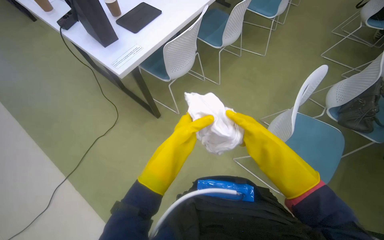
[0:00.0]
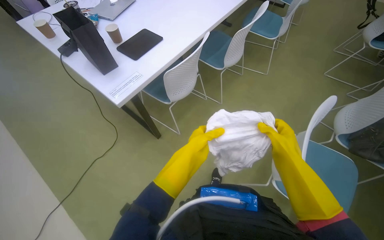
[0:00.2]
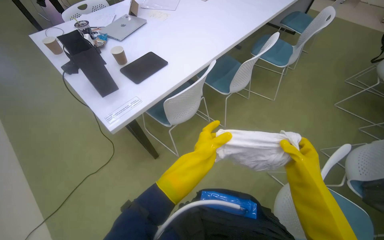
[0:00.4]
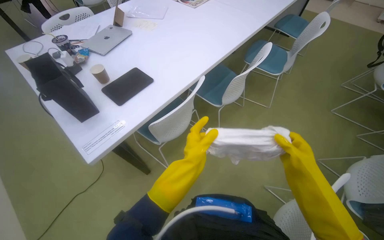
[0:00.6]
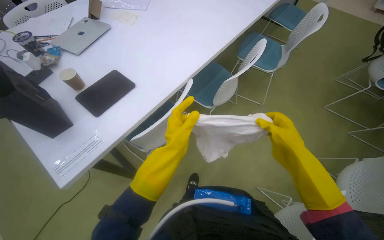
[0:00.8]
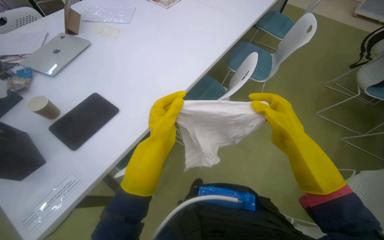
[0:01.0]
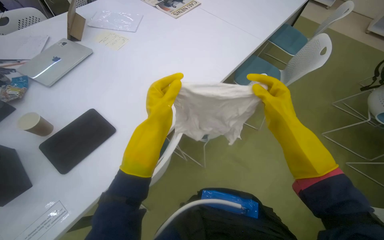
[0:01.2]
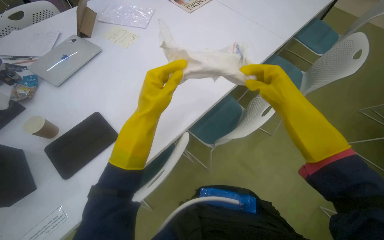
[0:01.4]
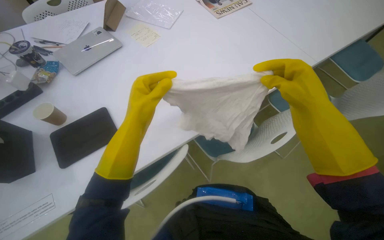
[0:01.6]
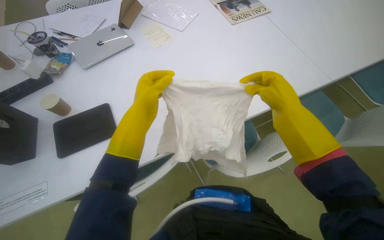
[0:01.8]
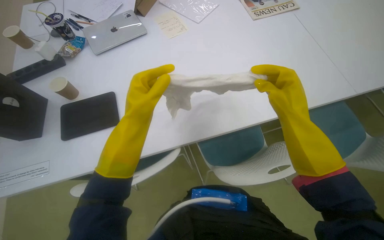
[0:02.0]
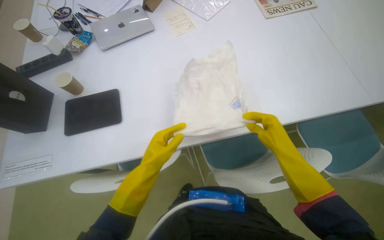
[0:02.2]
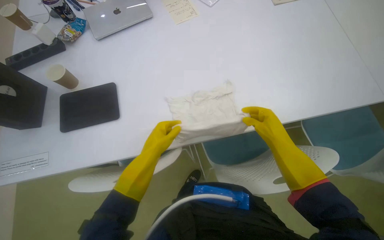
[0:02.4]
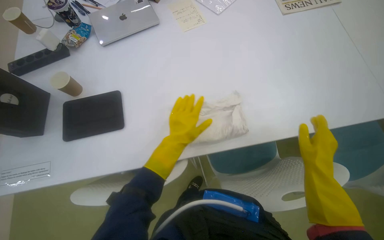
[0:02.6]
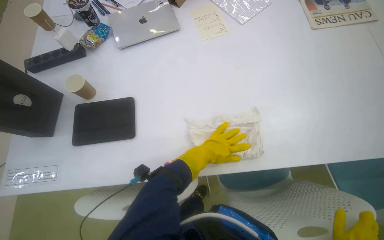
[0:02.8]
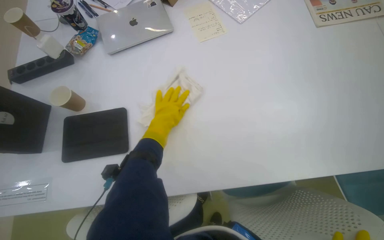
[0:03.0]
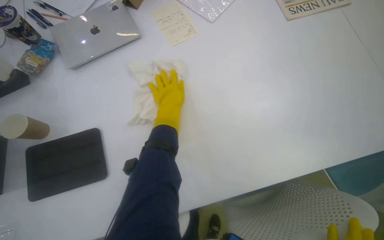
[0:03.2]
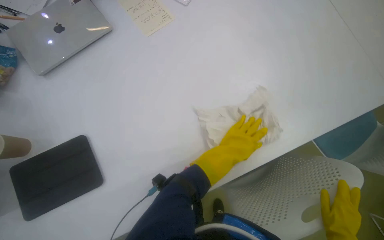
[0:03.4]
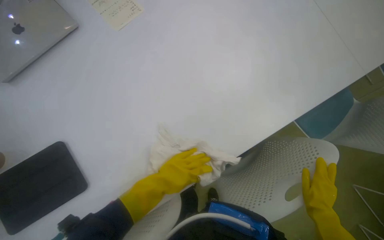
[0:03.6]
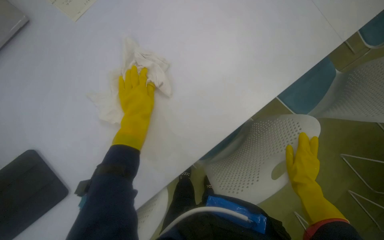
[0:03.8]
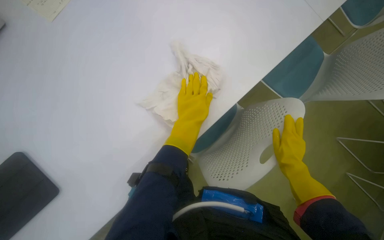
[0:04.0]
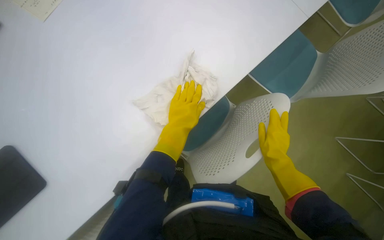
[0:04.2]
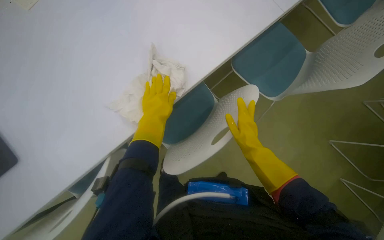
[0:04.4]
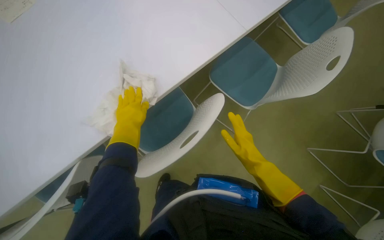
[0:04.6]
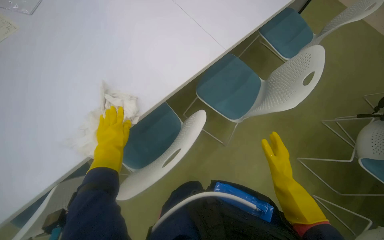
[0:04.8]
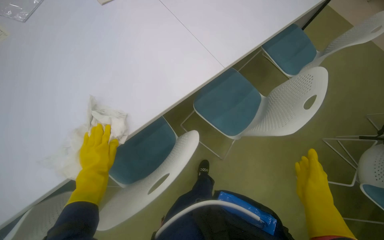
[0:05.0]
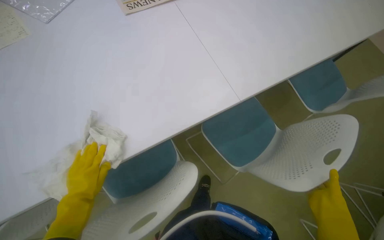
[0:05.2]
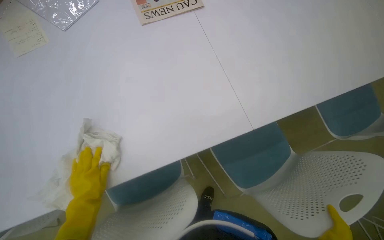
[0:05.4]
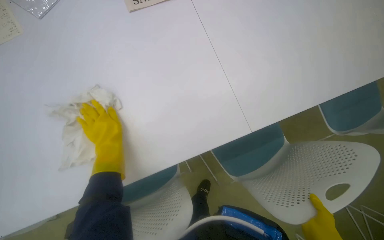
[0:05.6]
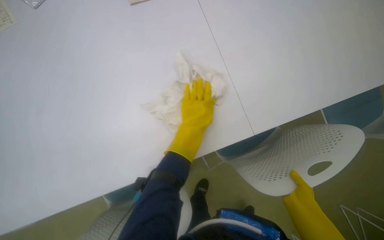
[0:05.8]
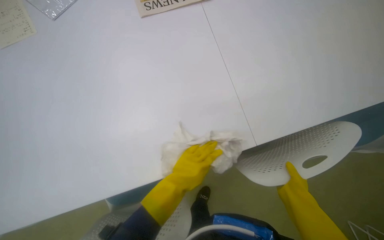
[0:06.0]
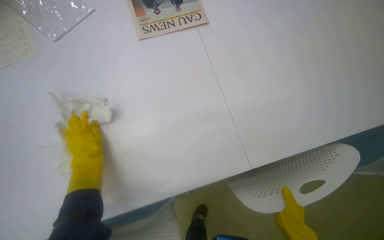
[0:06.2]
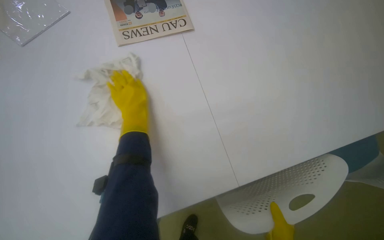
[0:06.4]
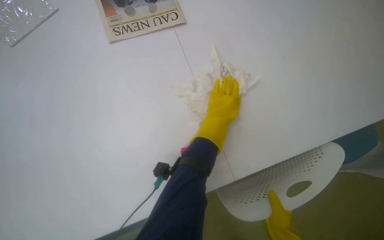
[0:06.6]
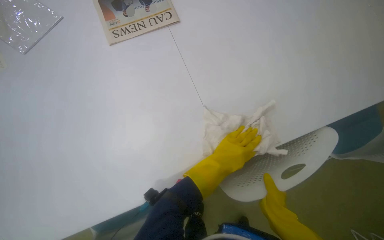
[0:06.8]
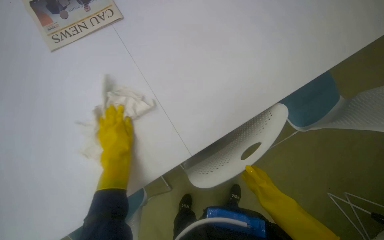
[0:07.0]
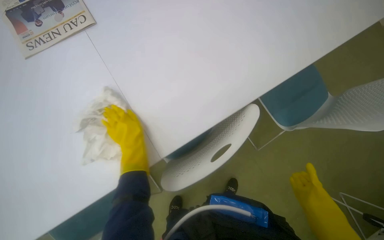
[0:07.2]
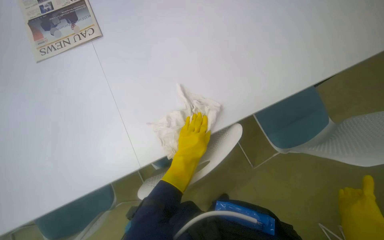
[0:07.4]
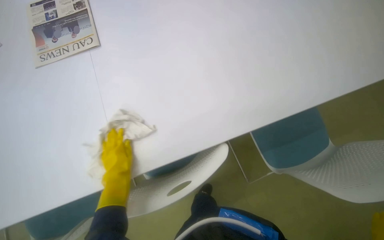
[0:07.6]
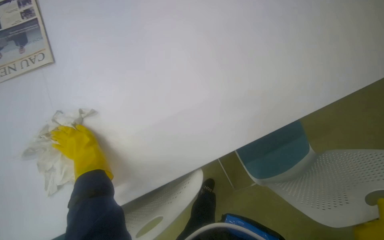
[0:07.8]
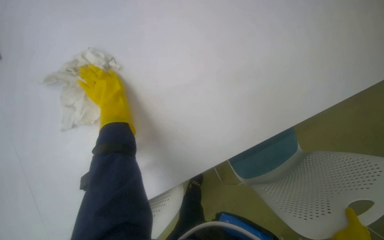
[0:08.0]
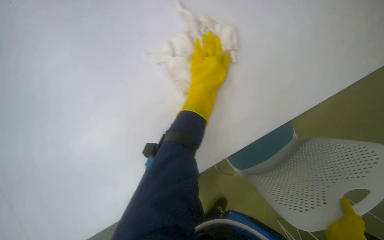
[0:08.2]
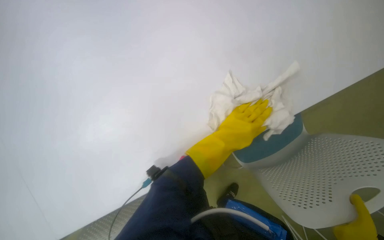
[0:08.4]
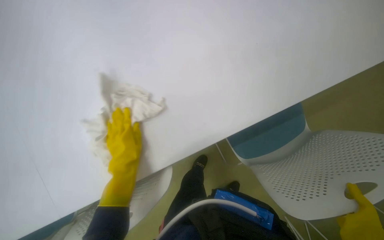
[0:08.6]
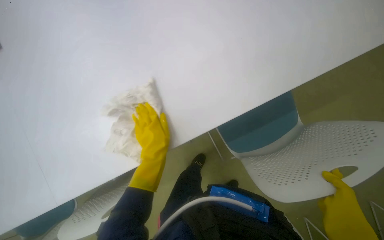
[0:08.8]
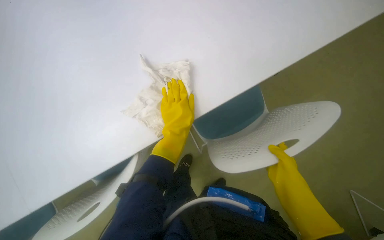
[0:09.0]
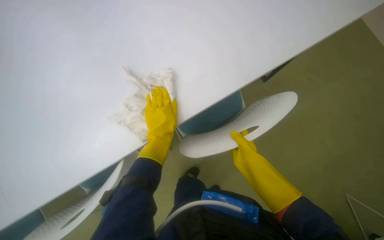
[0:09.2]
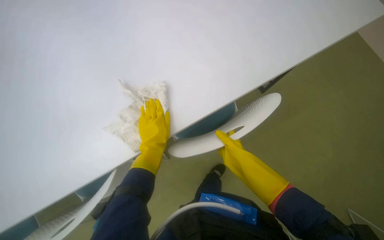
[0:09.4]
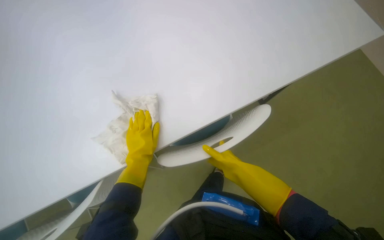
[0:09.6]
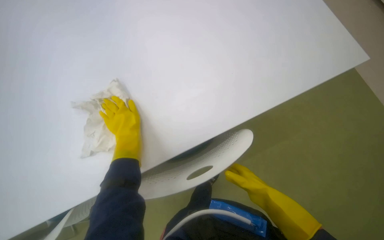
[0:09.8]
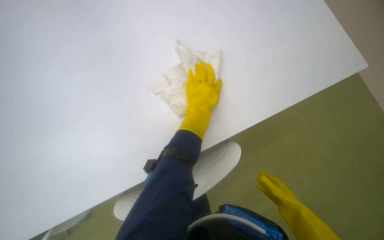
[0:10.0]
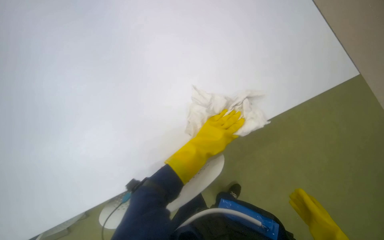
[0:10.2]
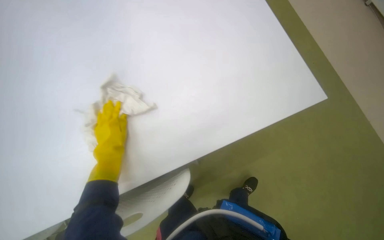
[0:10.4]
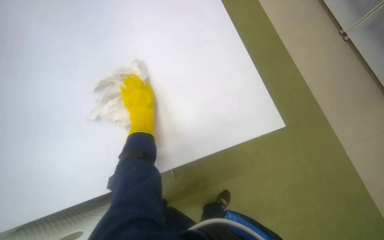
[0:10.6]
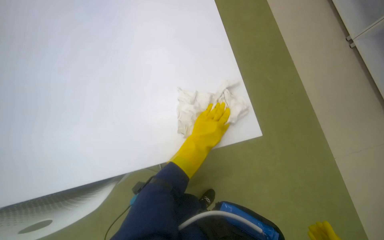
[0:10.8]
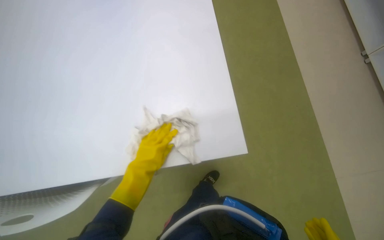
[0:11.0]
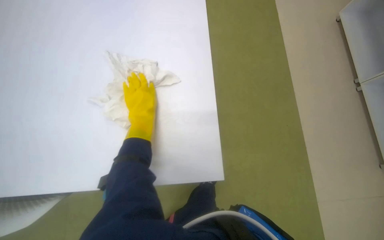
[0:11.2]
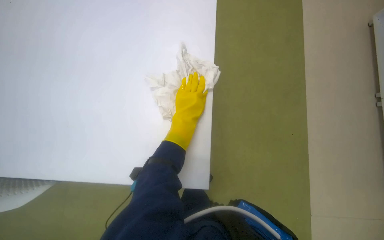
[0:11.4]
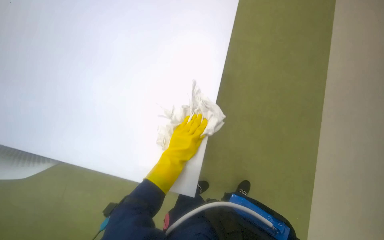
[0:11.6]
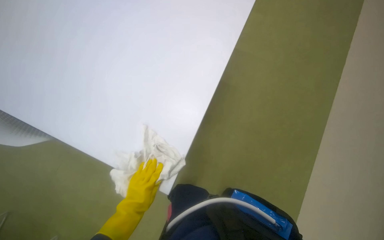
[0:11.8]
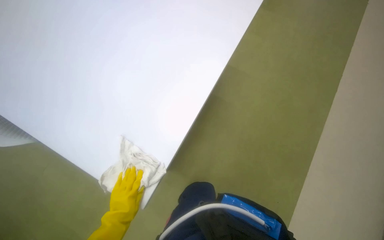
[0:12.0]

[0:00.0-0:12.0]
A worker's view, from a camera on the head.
Job: wiping surfaces.
The whole recording: Cleaning table surface. The worker wipes the white table surface with a cloth.
0:00.0 to 0:01.6: The wearer moves roughly 1 m.
0:01.6 to 0:03.0: The wearer looks roughly 25 degrees further to the left. The left hand is displaced farther from the camera by approximately 20 cm, and travels to the right and back again, about 15 cm each way.
0:03.0 to 0:04.4: The head rotates about 40 degrees to the right. The camera pitches downward, by some 20 degrees.
0:04.4 to 0:06.0: The view tips upward by roughly 15 degrees.
0:06.0 to 0:07.6: The head travels to the right, roughly 50 cm.
0:09.0 to 0:10.4: The head rotates some 30 degrees to the right. The view tilts roughly 25 degrees upward.

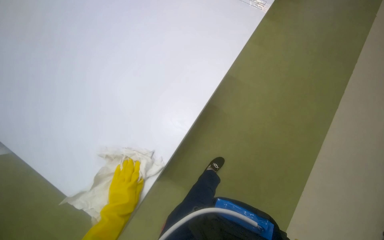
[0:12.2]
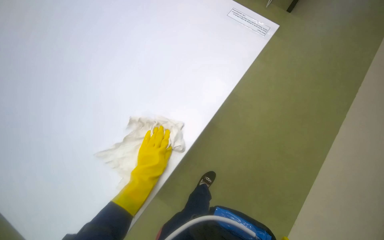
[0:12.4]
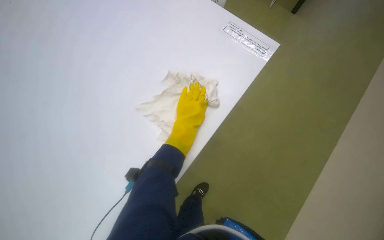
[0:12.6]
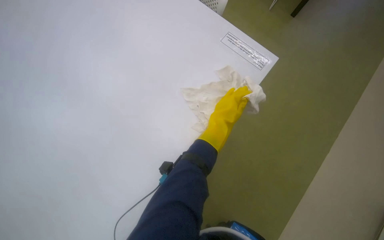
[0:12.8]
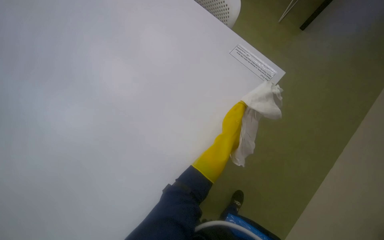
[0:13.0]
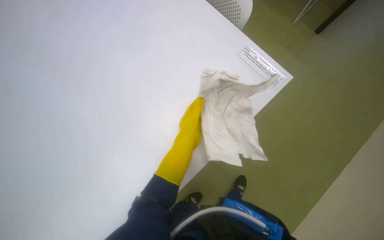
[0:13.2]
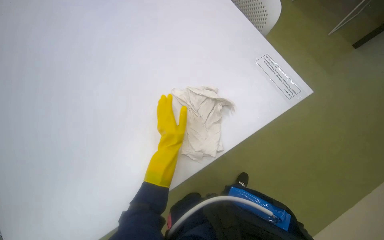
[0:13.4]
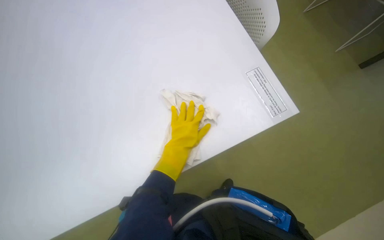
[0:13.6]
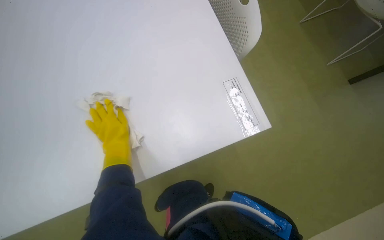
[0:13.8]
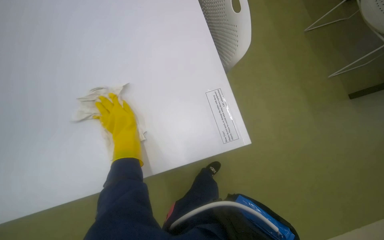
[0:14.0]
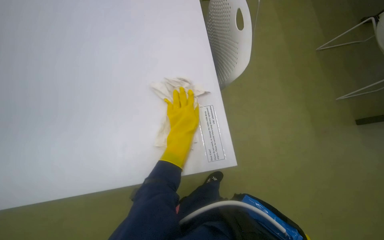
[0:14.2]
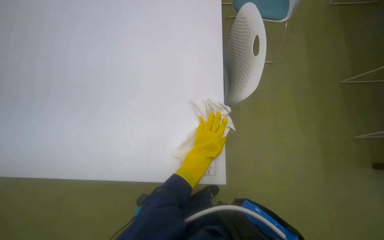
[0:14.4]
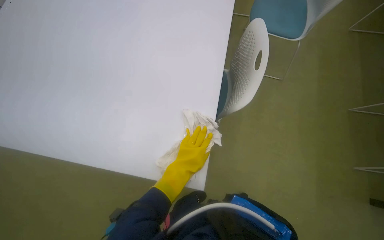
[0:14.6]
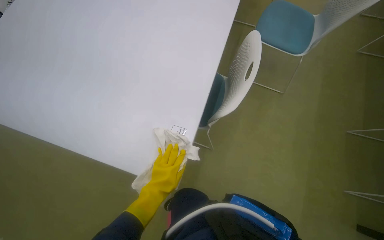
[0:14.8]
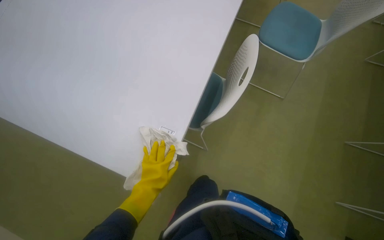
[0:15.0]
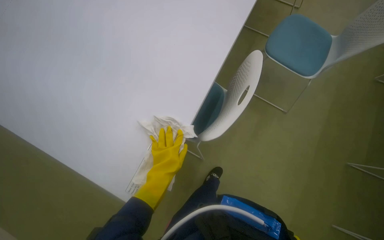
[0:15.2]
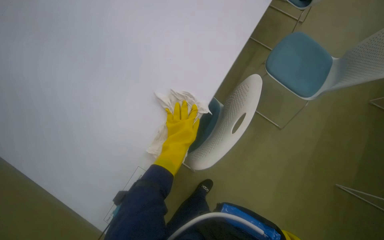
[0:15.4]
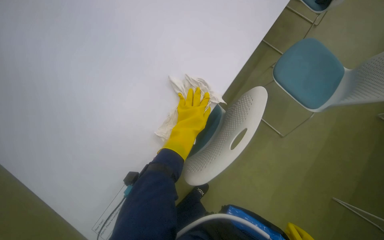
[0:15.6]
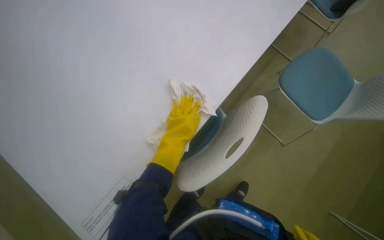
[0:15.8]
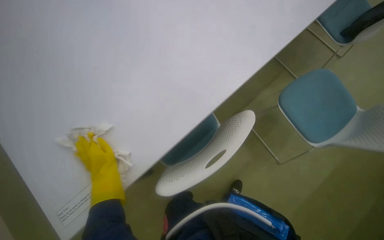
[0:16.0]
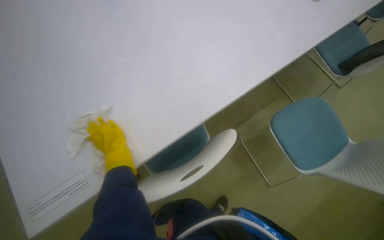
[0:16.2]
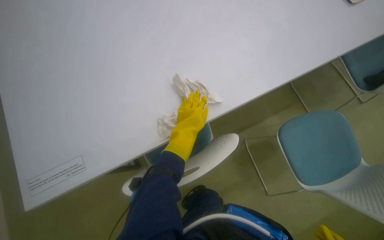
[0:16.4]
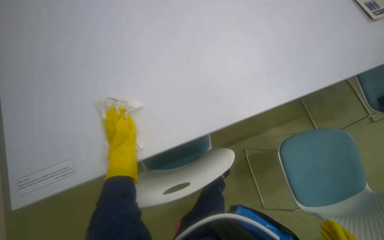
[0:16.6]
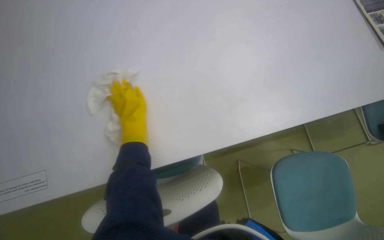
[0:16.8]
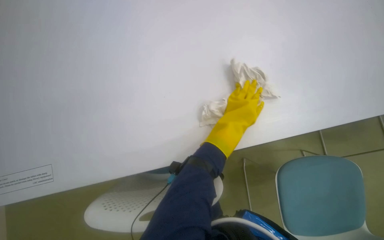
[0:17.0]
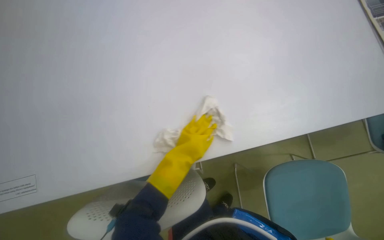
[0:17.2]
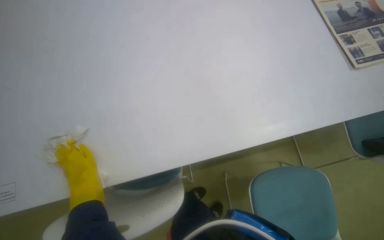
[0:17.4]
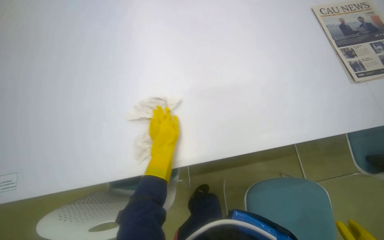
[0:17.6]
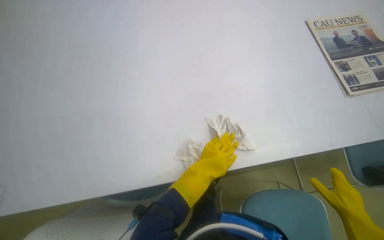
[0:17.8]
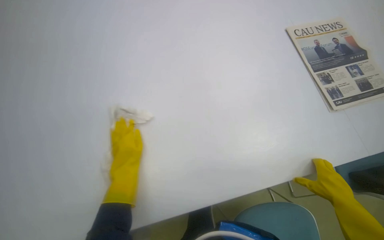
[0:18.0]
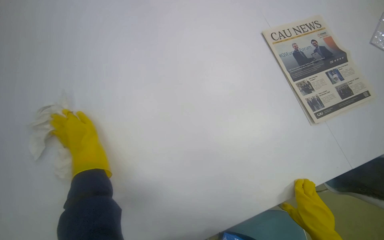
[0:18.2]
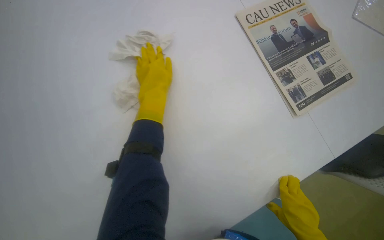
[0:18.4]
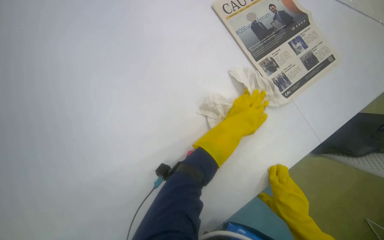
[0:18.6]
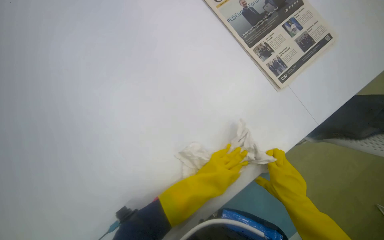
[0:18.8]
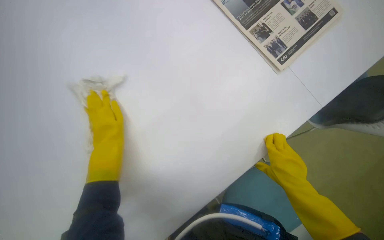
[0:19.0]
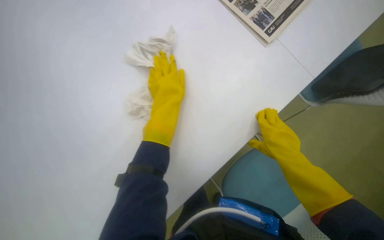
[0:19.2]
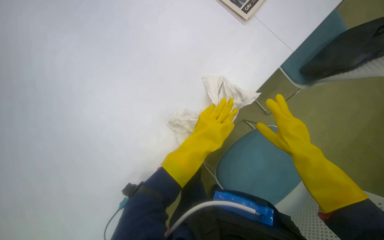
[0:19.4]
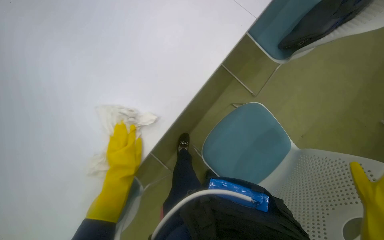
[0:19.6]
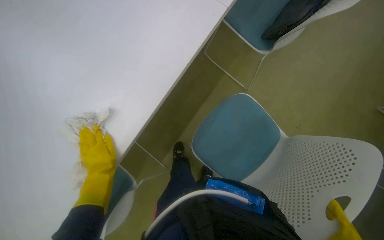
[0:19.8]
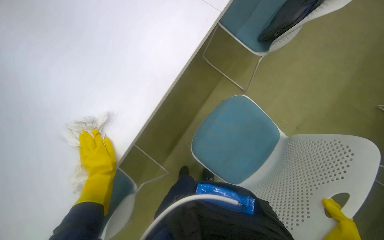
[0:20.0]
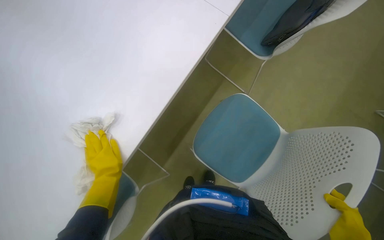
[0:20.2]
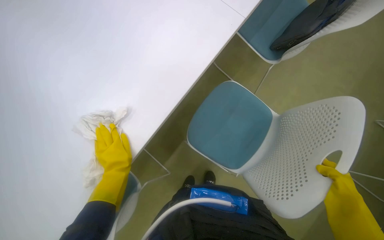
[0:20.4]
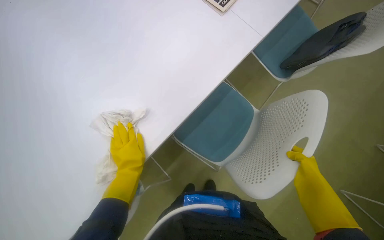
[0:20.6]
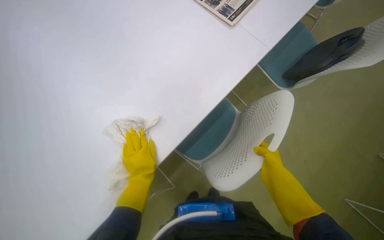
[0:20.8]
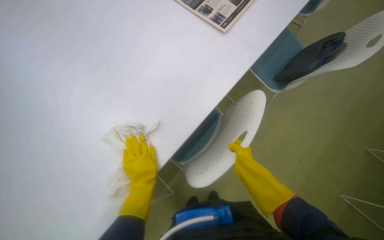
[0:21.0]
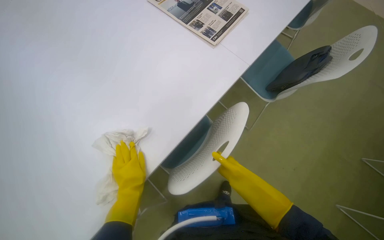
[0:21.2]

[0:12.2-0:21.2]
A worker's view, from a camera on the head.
Job: wiping surfaces.
The whole recording: Cleaning table surface. The worker wipes the white table surface with a cloth.
0:13.8 to 0:15.2: Everything in view rotates some 30 degrees clockwise. The left hand travels to the right by roughly 20 cm.
0:15.2 to 0:16.6: The scene rotates clockwise by about 40 degrees.
0:16.6 to 0:18.2: The camera travels about 40 cm.
0:18.2 to 0:19.8: The view tilts roughly 15 degrees downward. The scene rotates counterclockwise by about 40 degrees. The left hand goes left and right, roughly 35 cm each way, reversing 3 times.
0:19.8 to 0:21.2: The camera pitches upward, by some 15 degrees.
